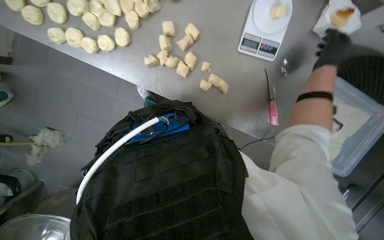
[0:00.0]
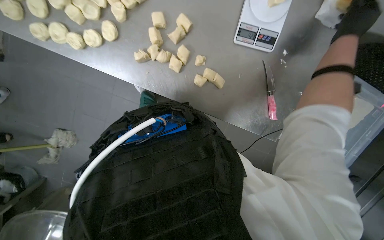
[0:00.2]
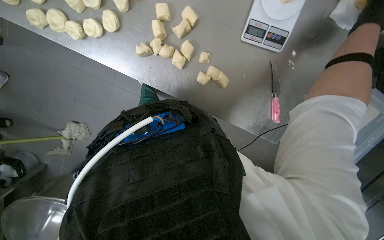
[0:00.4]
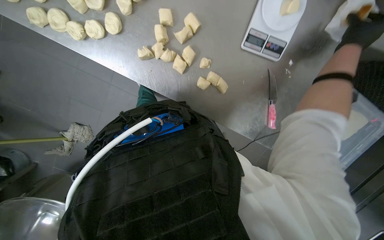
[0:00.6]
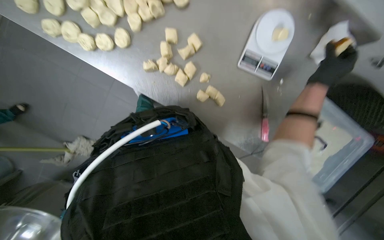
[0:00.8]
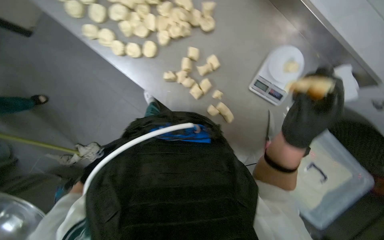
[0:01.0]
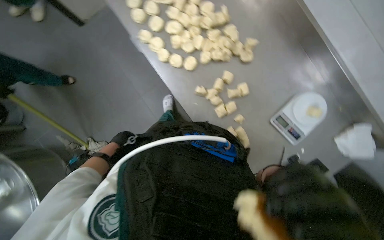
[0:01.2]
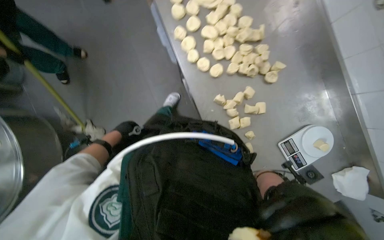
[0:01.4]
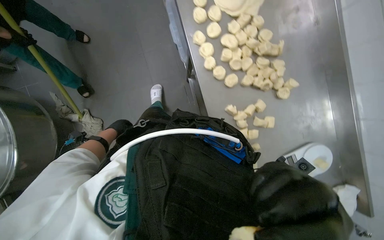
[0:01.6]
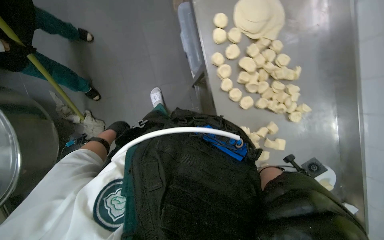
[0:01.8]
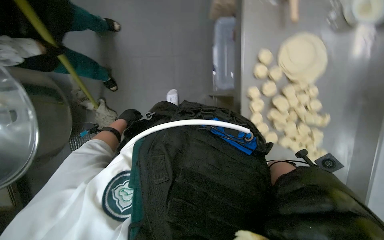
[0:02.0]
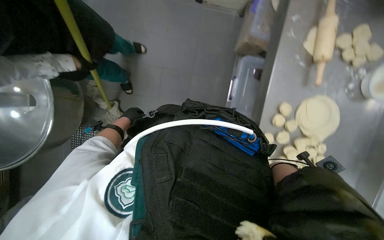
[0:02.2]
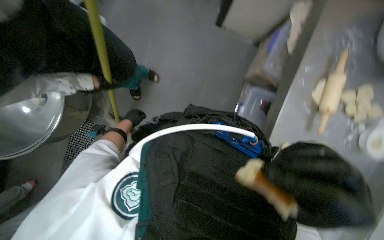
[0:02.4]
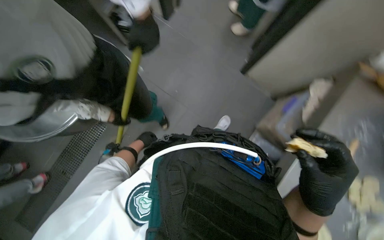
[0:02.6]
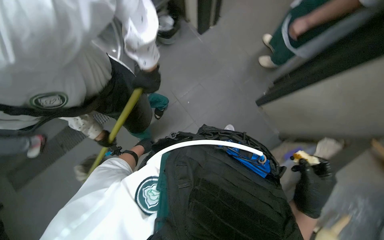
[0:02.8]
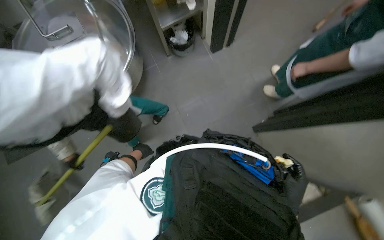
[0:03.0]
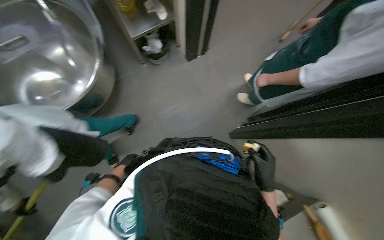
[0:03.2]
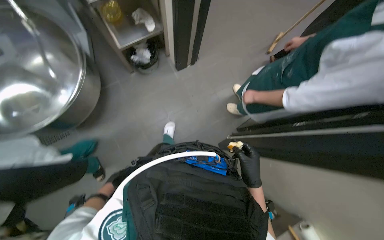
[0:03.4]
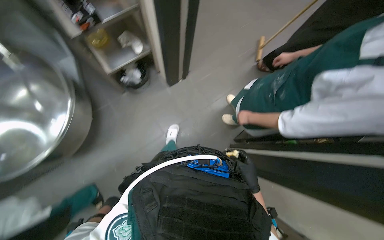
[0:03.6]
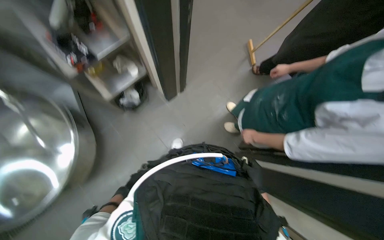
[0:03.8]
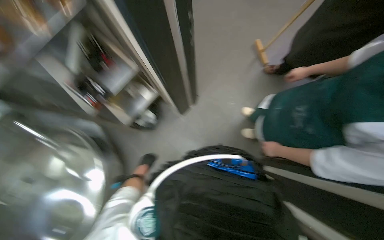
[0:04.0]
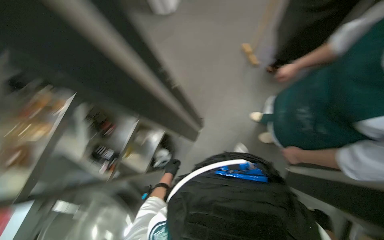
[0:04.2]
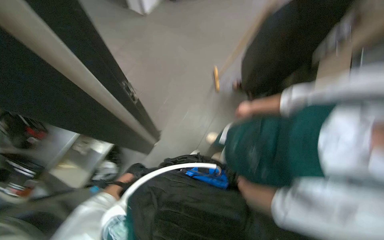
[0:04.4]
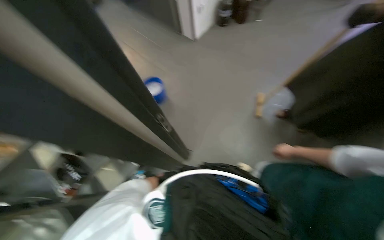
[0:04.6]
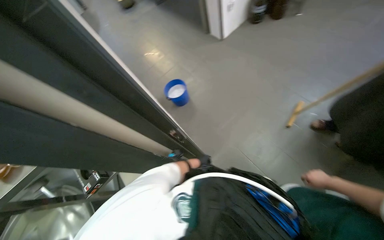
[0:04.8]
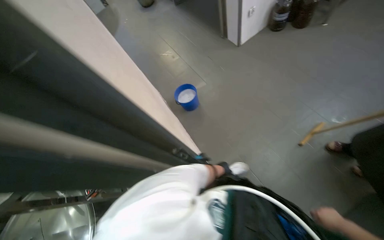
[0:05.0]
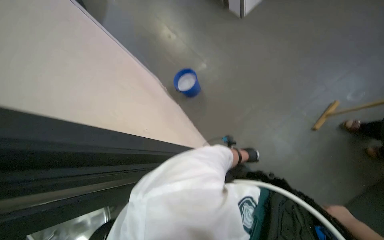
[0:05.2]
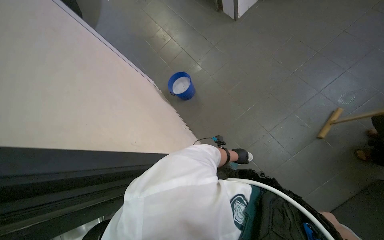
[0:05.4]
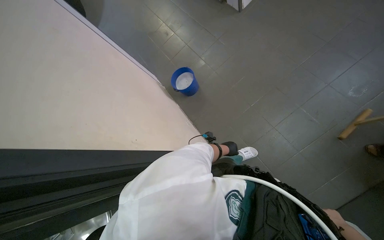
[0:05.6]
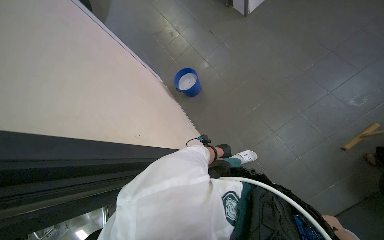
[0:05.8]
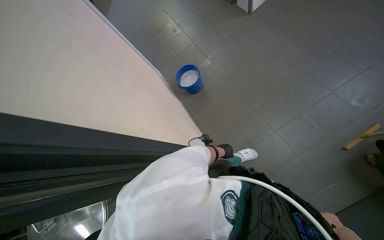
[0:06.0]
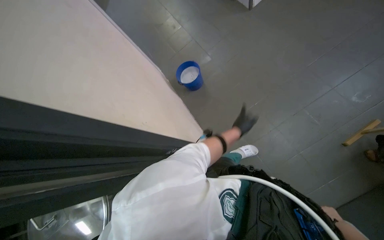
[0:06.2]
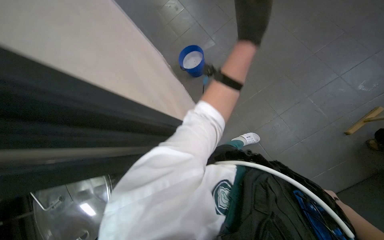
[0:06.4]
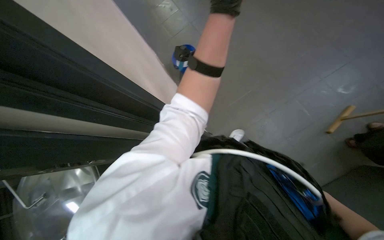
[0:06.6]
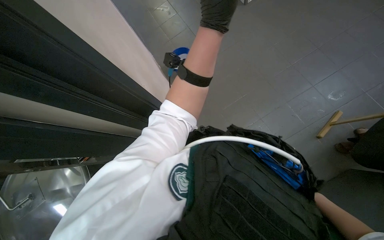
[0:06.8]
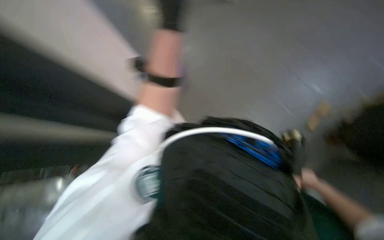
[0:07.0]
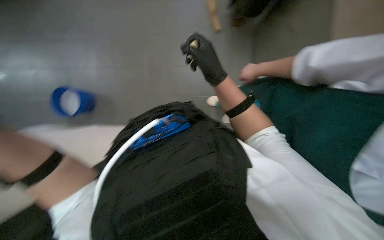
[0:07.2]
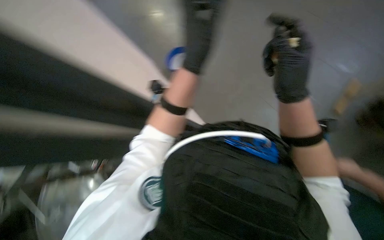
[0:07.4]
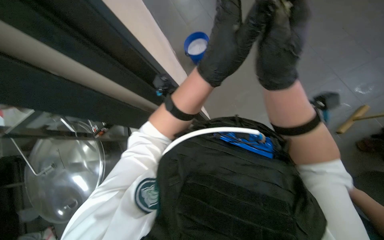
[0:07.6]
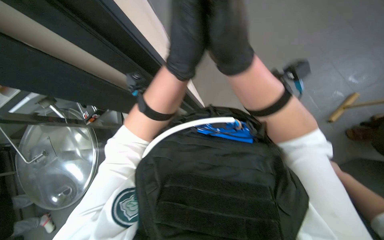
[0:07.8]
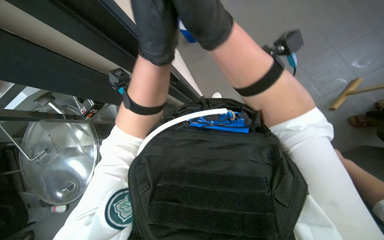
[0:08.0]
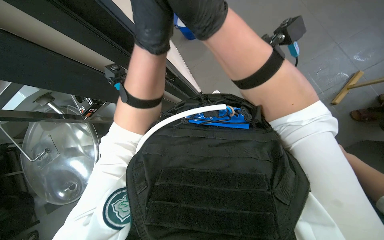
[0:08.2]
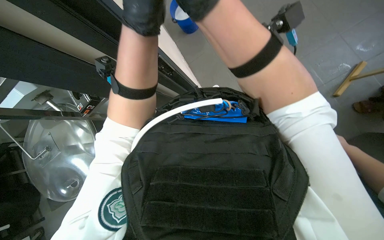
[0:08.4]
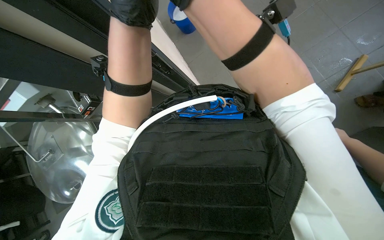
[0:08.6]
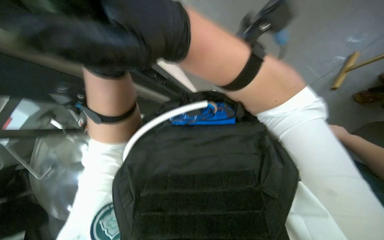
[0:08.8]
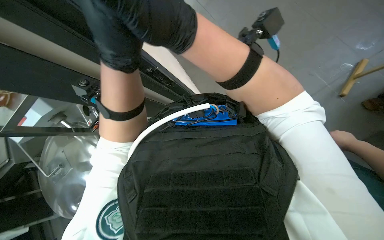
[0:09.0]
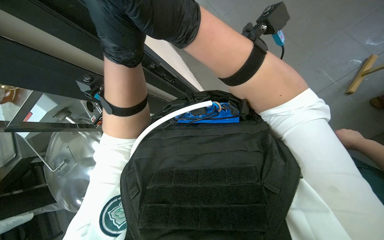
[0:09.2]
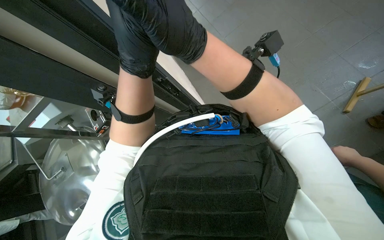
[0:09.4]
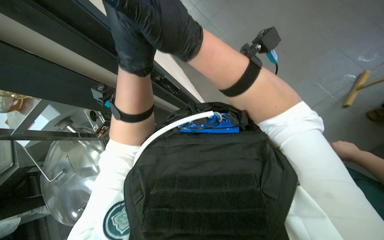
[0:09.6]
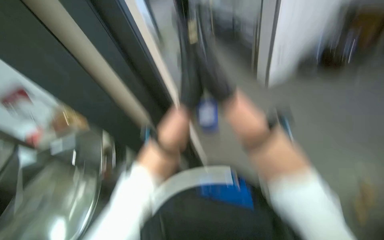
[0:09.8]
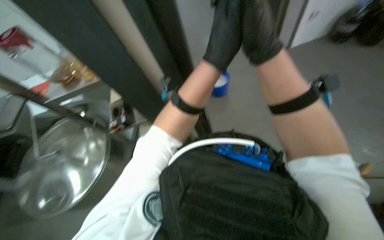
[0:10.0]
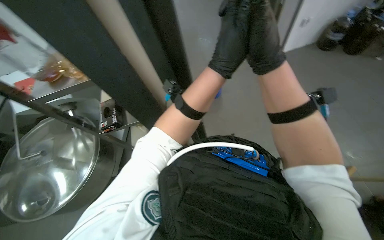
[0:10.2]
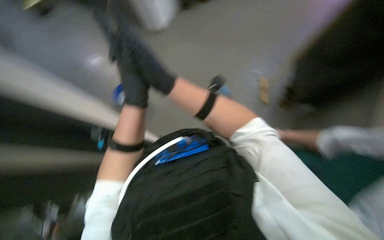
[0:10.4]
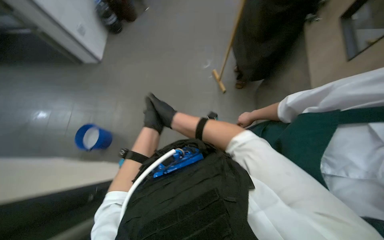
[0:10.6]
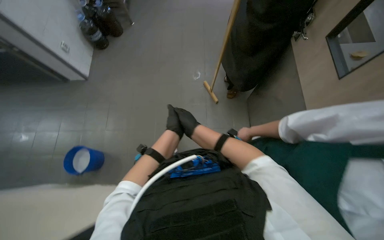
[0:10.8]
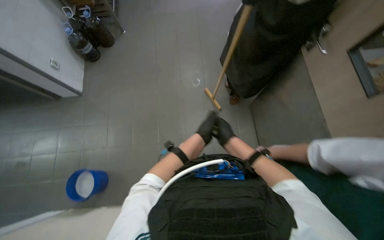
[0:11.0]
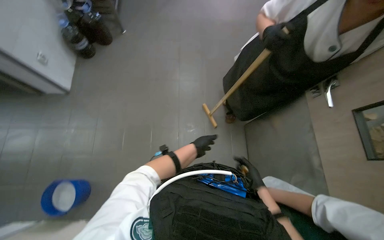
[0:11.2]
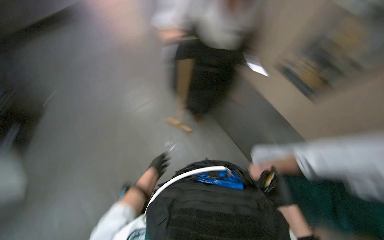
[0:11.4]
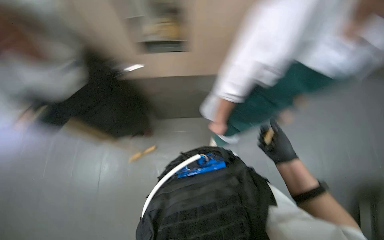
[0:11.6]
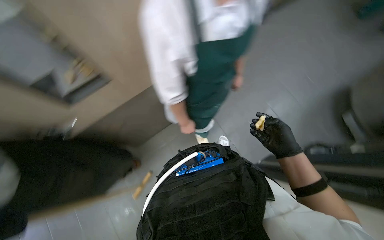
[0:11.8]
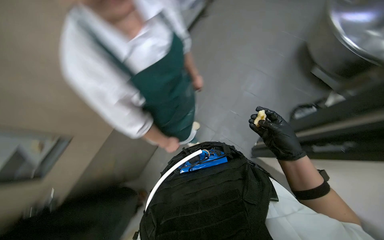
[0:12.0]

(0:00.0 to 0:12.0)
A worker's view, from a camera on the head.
Job: preparing food.
The whole recording: Weighing and shaping dough portions. The worker weighs individual dough pieces on a scale and shapes them.
0:00.0 - 0:01.6: The wearer looks roughly 15 degrees further upward. The scene turns about 50 degrees clockwise in the picture.
0:01.6 - 0:03.0: The wearer looks roughly 35 degrees further upward. The scene turns about 30 degrees clockwise in the picture.
0:03.0 - 0:04.4: The camera is carried some 80 cm. The camera pitches upward, by roughly 15 degrees. The scene turns roughly 35 degrees counterclockwise in the picture.
0:04.4 - 0:06.0: The head turns to the left by some 20 degrees.
0:10.4 - 0:12.0: The head travels approximately 50 cm. The head rotates some 40 degrees to the right.

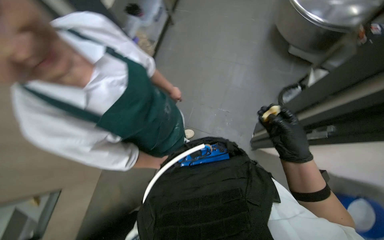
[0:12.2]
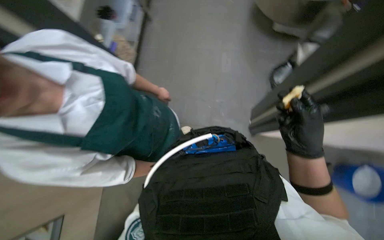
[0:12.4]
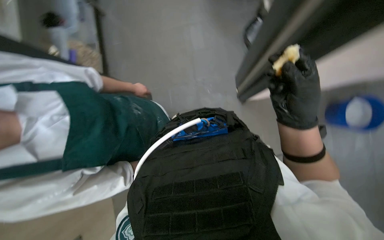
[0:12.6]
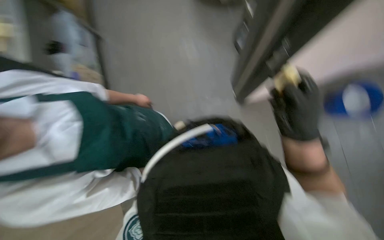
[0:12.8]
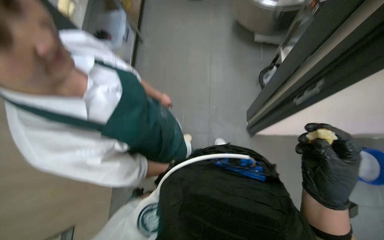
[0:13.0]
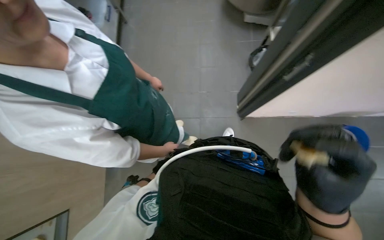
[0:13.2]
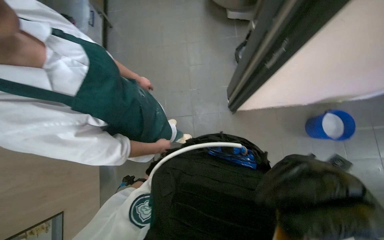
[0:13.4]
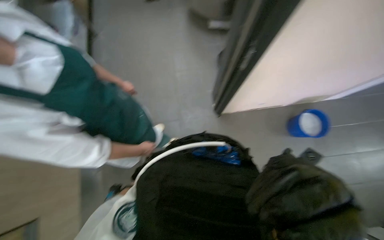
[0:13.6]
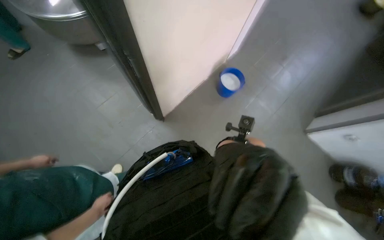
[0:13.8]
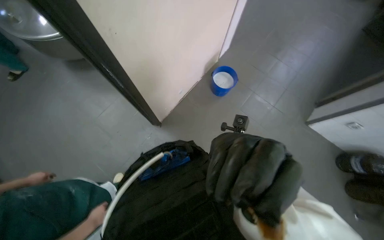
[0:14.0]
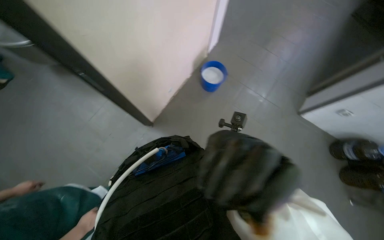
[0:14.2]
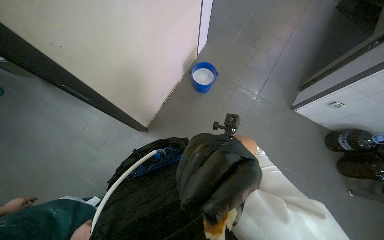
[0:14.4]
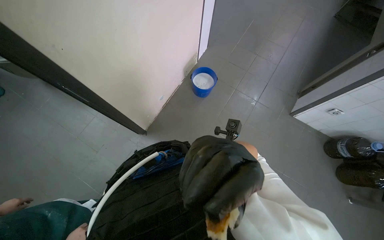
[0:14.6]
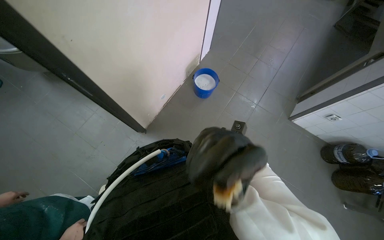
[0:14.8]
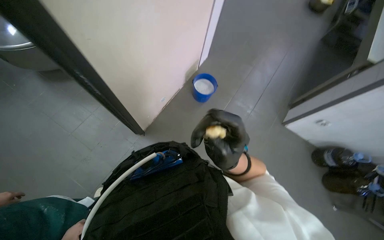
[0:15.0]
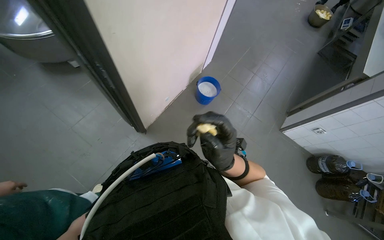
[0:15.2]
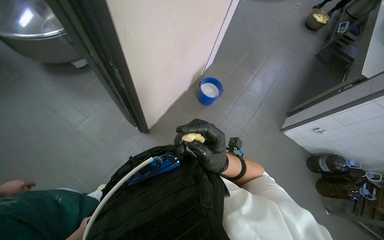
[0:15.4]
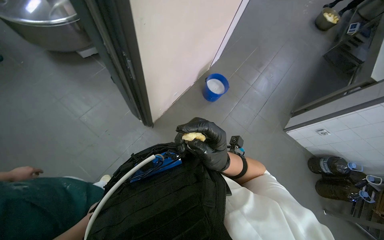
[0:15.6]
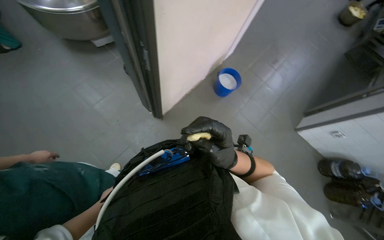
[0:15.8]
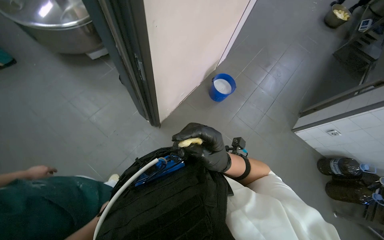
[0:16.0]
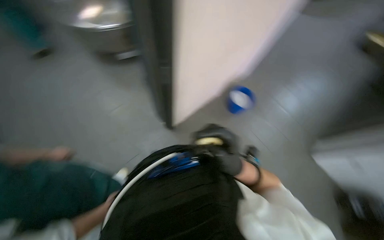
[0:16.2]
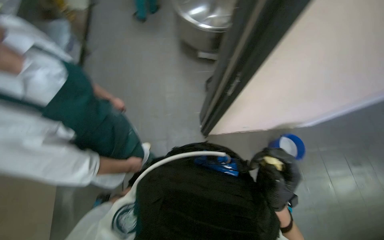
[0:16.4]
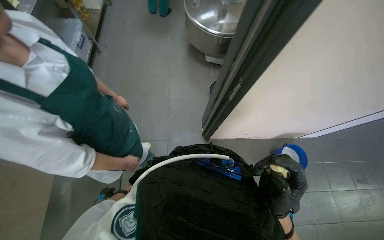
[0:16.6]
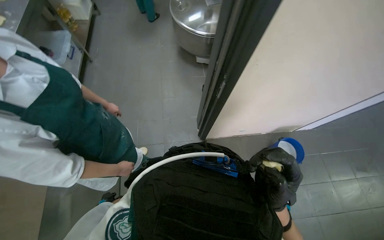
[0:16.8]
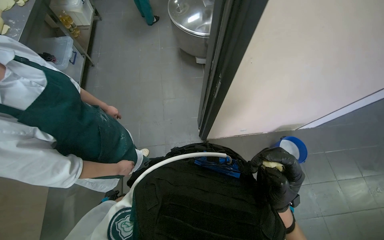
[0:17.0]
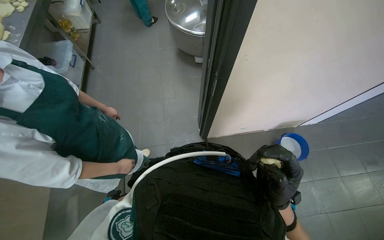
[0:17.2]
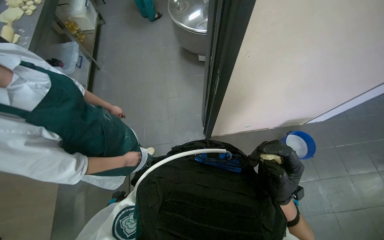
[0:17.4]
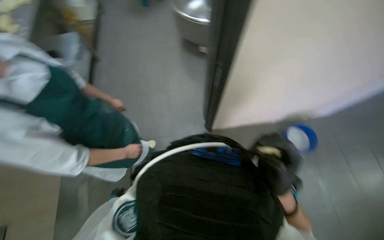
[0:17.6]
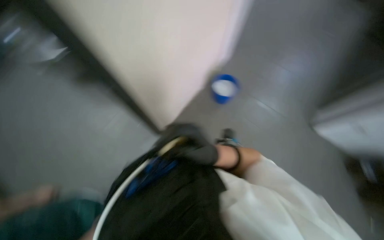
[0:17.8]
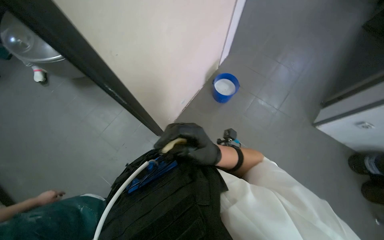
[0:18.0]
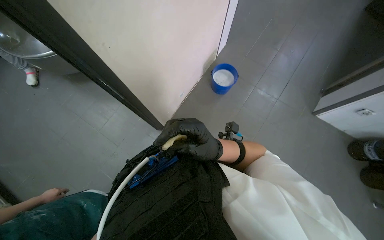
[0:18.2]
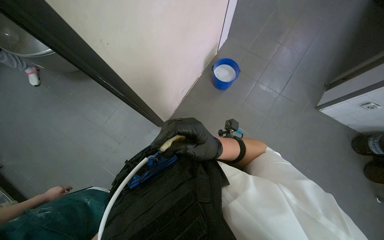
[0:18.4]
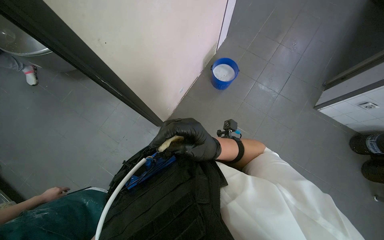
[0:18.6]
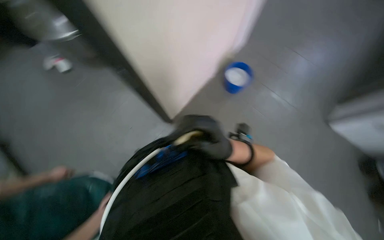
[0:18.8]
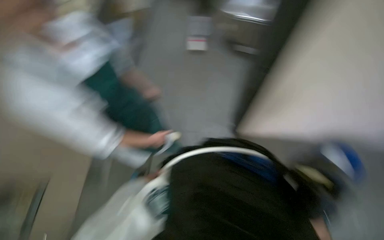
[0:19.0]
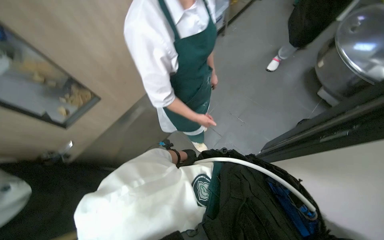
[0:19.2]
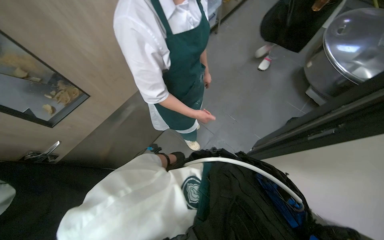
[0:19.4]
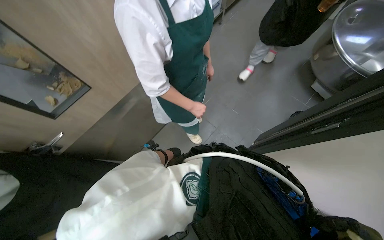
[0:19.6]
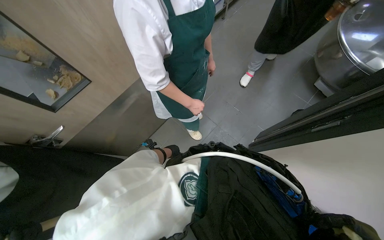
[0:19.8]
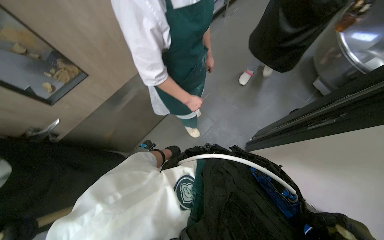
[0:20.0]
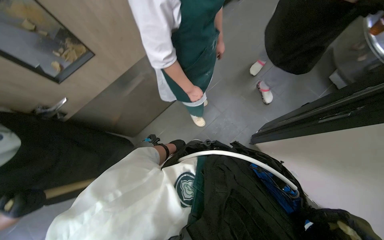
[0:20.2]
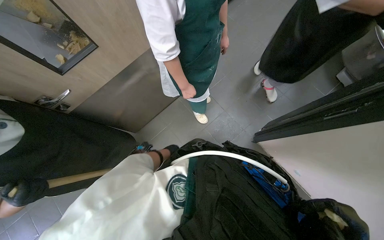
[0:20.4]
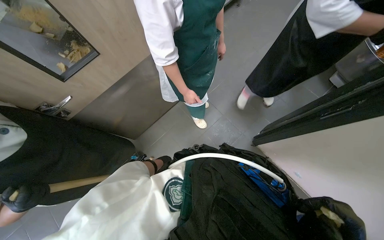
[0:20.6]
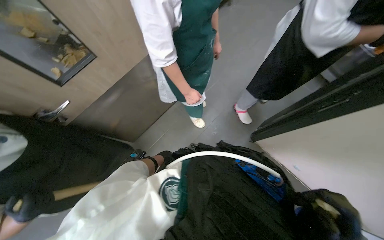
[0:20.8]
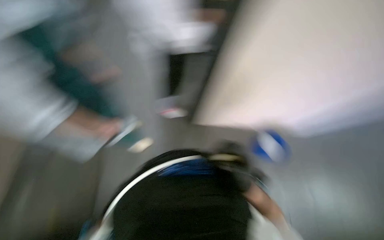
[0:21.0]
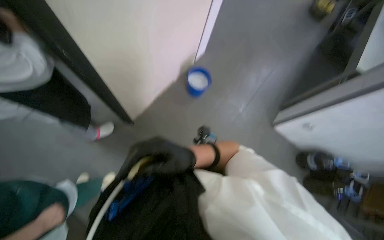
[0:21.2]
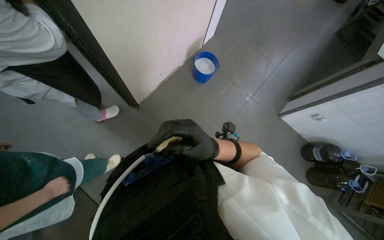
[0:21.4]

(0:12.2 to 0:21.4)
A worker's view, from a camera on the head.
Job: preparing food.
The whole recording: Weighing and shaping dough portions. The worker weighs individual dough pieces on a scale and shapes them.
0:12.2 - 0:13.8: The head rotates some 35 degrees to the right.
0:15.2 - 0:16.8: The wearer's head swings some 45 degrees to the left.
0:18.4 - 0:19.8: The scene rotates clockwise by some 40 degrees.
